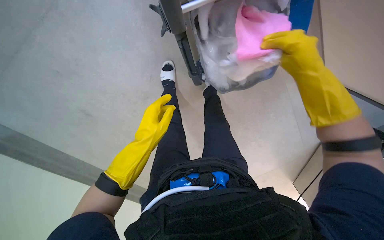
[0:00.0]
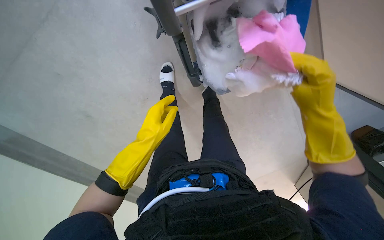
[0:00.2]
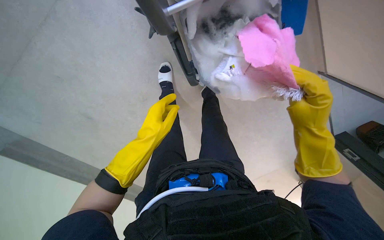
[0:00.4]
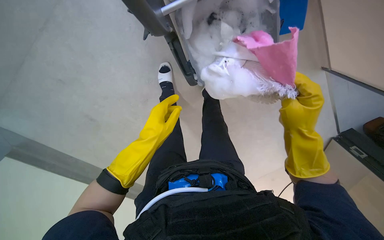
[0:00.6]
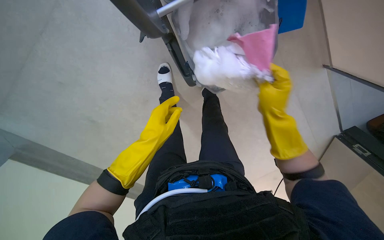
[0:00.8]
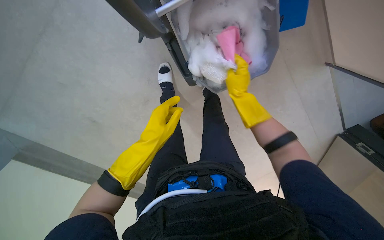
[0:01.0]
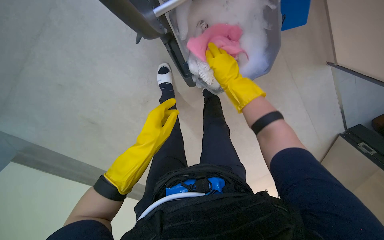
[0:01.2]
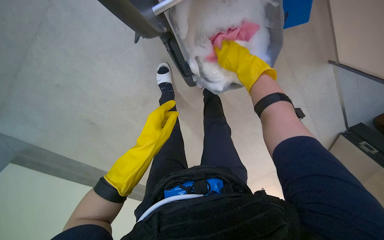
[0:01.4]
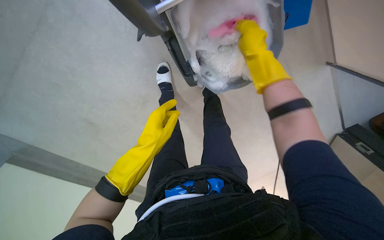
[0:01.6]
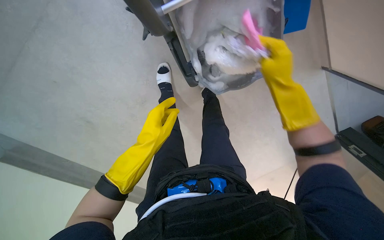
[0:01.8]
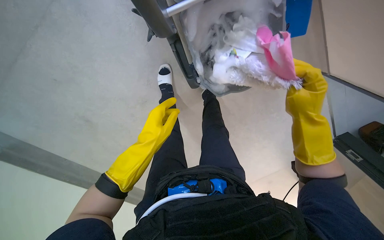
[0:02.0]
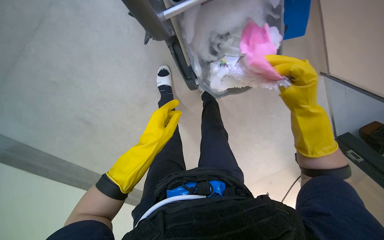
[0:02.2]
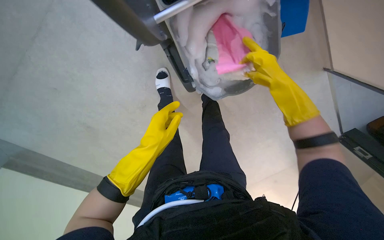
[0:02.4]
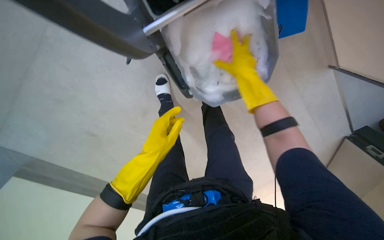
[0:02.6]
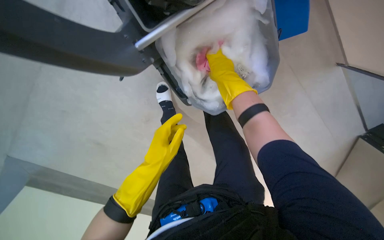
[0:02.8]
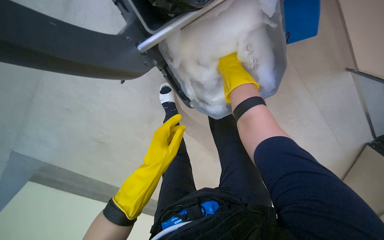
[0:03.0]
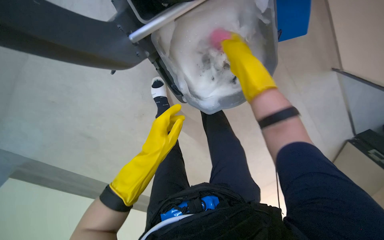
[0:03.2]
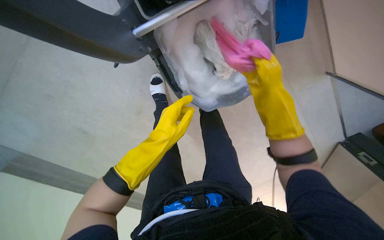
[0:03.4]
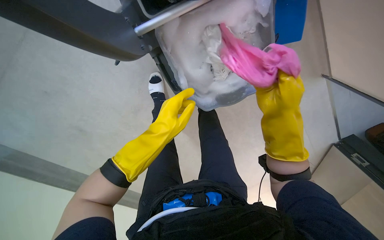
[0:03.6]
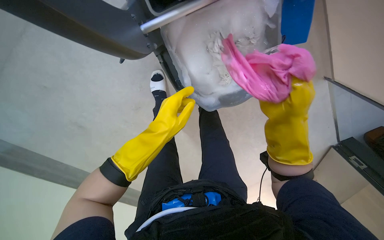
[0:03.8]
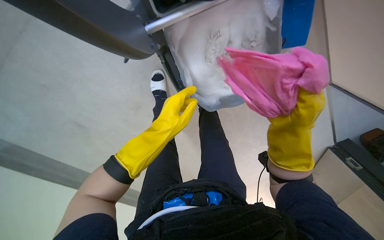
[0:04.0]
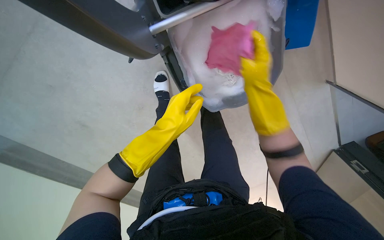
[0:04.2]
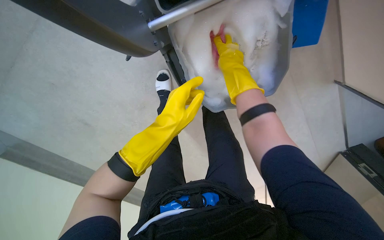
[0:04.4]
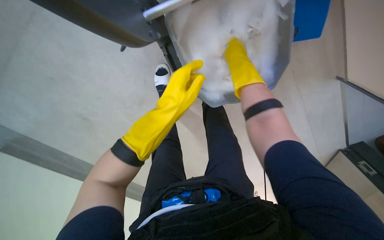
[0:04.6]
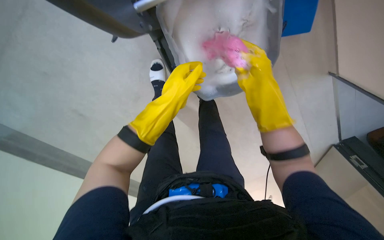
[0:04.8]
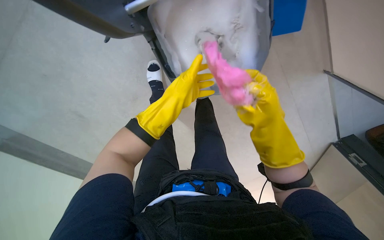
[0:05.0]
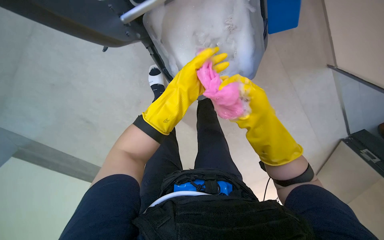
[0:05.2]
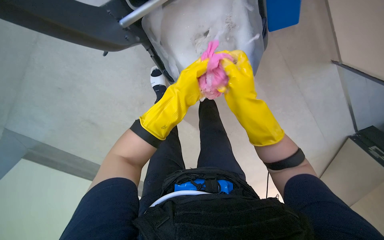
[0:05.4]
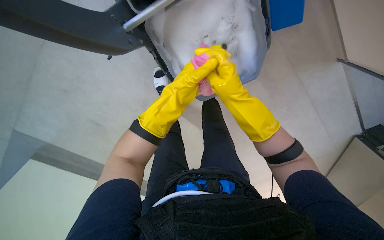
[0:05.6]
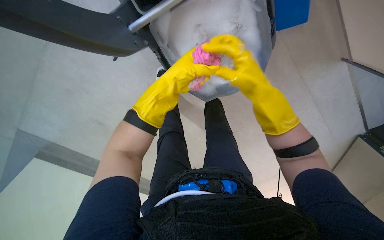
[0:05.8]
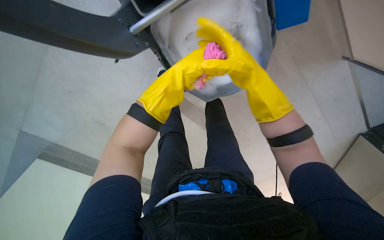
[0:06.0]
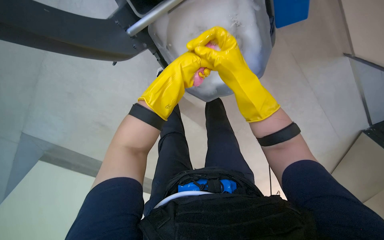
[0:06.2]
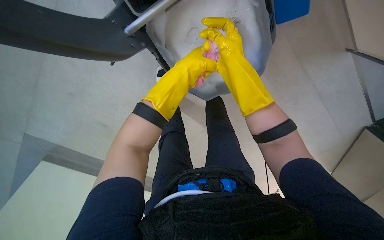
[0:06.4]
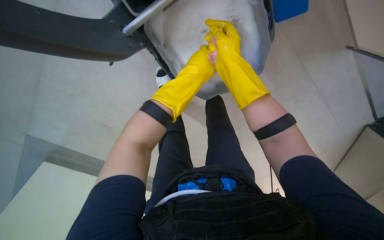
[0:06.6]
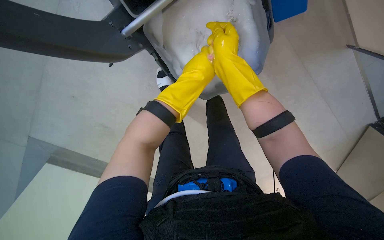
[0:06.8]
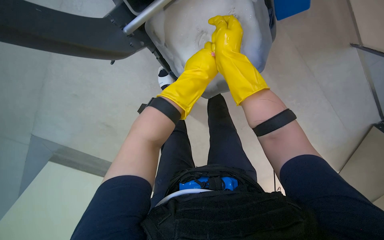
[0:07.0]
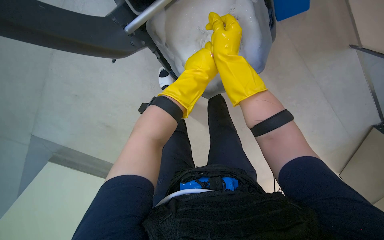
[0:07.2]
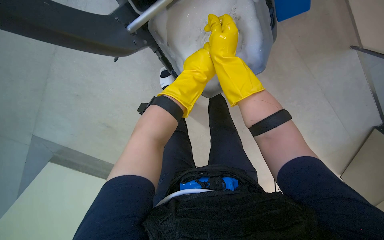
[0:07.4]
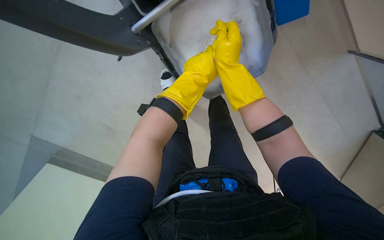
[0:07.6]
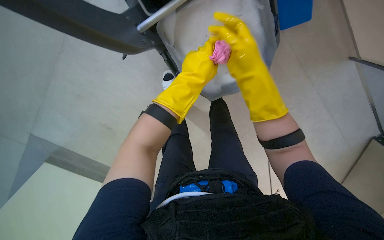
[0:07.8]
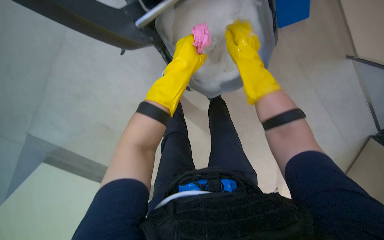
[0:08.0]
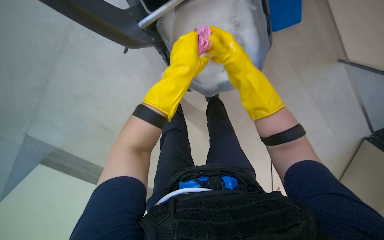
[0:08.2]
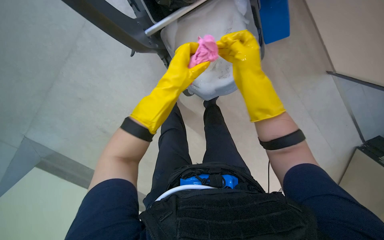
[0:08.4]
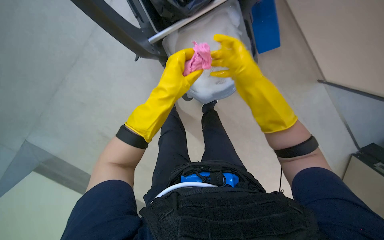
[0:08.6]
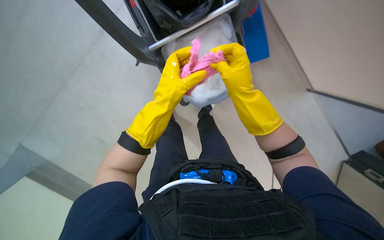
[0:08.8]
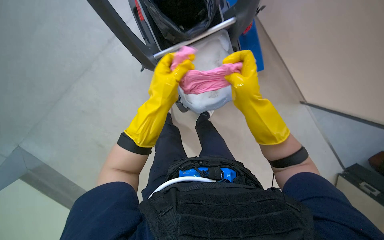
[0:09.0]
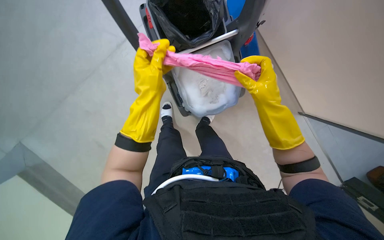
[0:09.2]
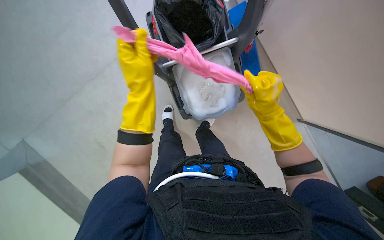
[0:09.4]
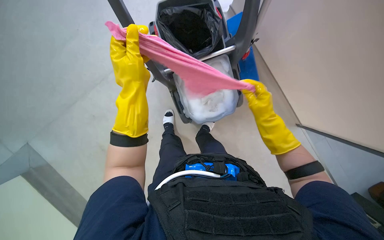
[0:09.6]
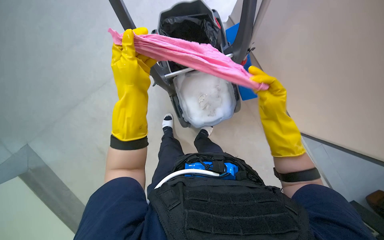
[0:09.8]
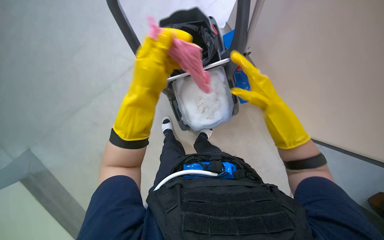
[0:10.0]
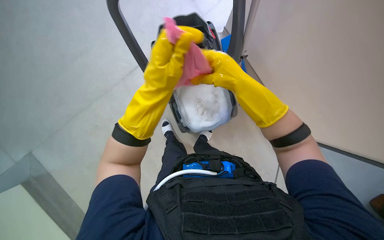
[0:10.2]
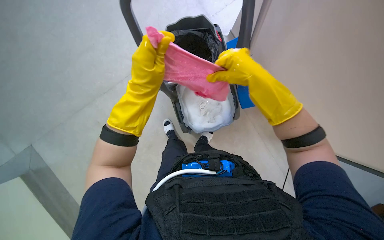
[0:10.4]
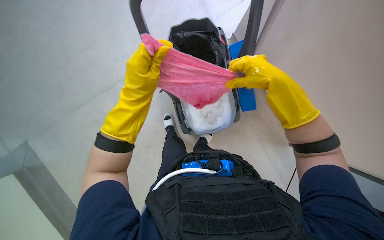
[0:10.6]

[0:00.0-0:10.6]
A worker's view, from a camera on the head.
Job: preparing cleaning supplies.
The whole recording: Preparing cleaning tools. The worker puts on gloves and prepares cleaning cloths and a mop head in a bucket.
0:00.0 to 0:01.6: The right hand is displaced farther from the camera and up the picture by some 10 cm.
0:01.6 to 0:03.0: The right hand reaches some 15 cm down the picture, then returns.
0:03.0 to 0:04.6: The right hand travels down the picture and back again, approximately 15 cm each way. Meanwhile the left hand is displaced up the picture by about 10 cm.
0:04.6 to 0:06.0: The right hand heads nearer to the camera, covering some 10 cm, and reaches some 20 cm down the picture, then returns.
0:07.6 to 0:09.0: The left hand travels to the left by about 10 cm, while the right hand goes roughly 10 cm to the right.
0:09.0 to 0:10.6: The view tips upward by approximately 10 degrees. The left hand heads nearer to the camera, covering about 15 cm. The right hand moves nearer to the camera and up the picture, approximately 20 cm.

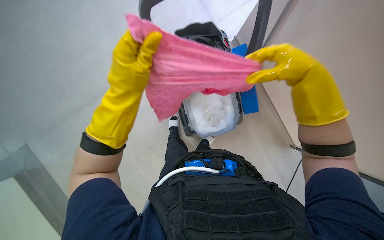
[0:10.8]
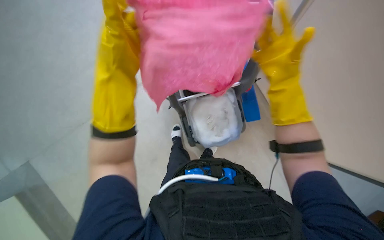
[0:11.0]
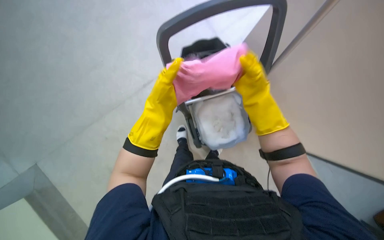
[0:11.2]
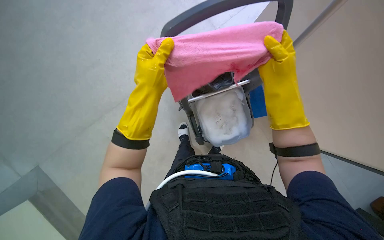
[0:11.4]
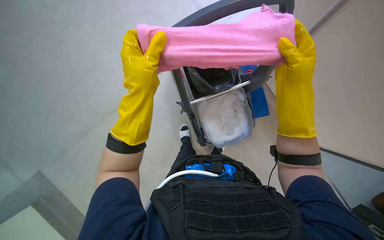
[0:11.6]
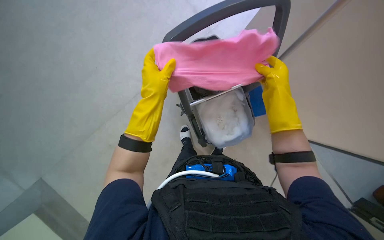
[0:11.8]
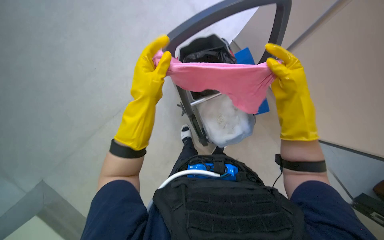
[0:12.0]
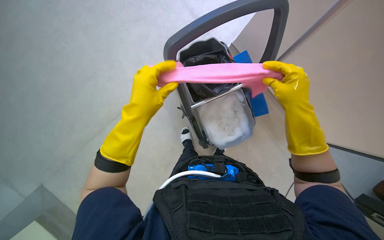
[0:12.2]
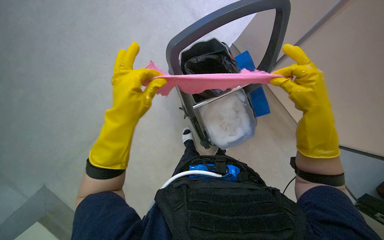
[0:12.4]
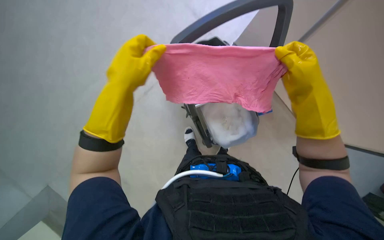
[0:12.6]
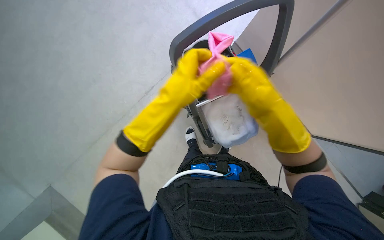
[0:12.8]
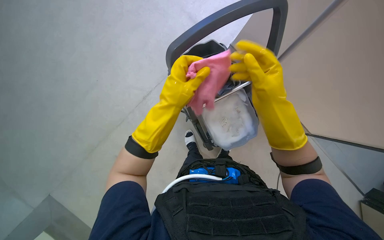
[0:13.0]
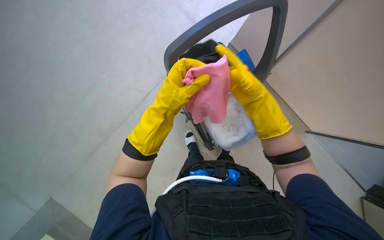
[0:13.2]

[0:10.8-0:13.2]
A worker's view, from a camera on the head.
Job: preparing cleaning supplies.
The whole recording: Preparing cleaning tools. The worker puts on gloves and prepares cleaning cloths and a mop head in a bucket.
0:10.8 to 0:12.0: The right hand moves nearer and farther over approximately 15 cm, changing direction 2 times.
0:12.0 to 0:13.2: The right hand heads to the left, covering some 10 cm.

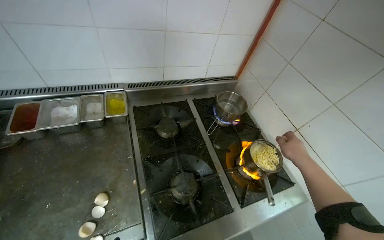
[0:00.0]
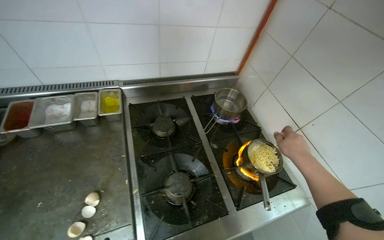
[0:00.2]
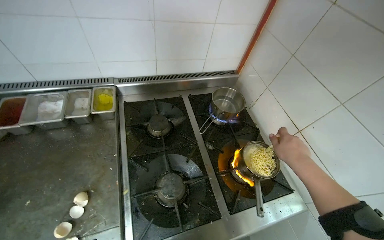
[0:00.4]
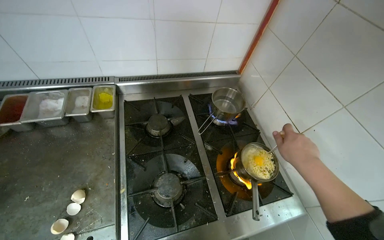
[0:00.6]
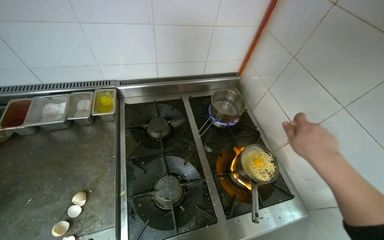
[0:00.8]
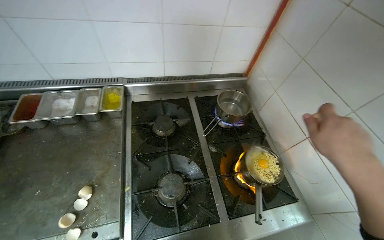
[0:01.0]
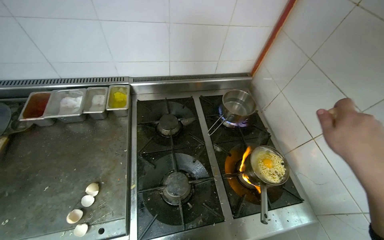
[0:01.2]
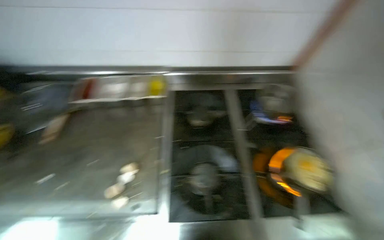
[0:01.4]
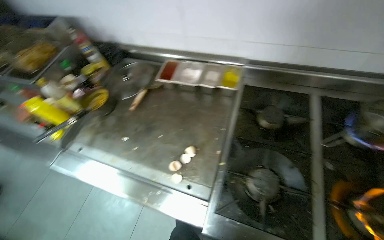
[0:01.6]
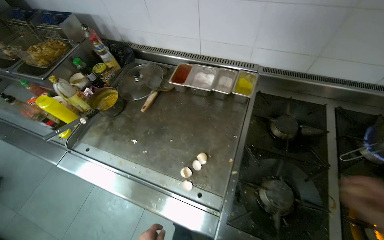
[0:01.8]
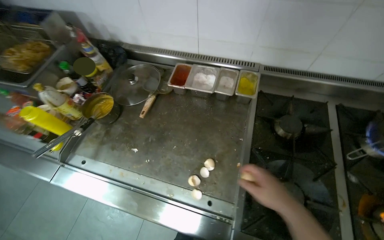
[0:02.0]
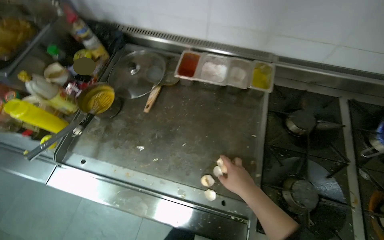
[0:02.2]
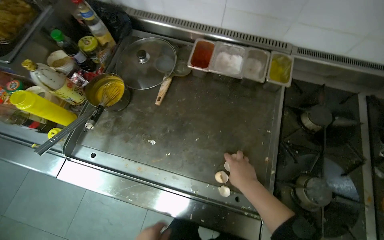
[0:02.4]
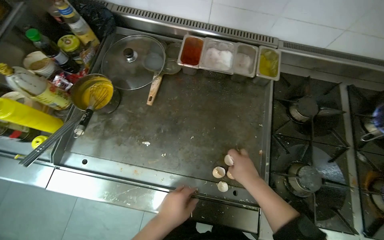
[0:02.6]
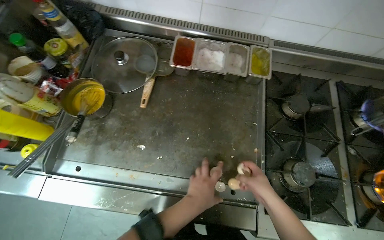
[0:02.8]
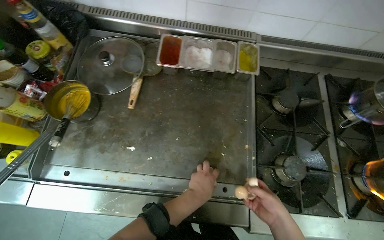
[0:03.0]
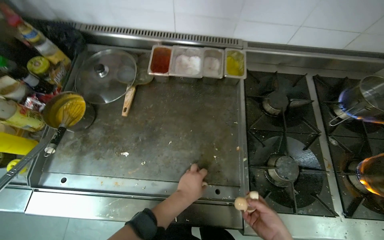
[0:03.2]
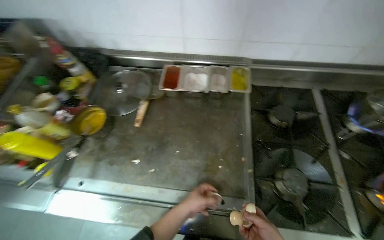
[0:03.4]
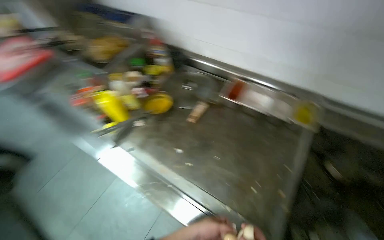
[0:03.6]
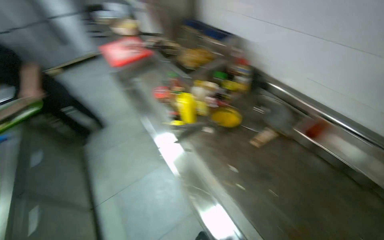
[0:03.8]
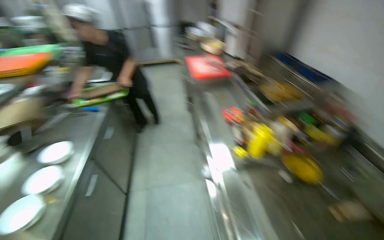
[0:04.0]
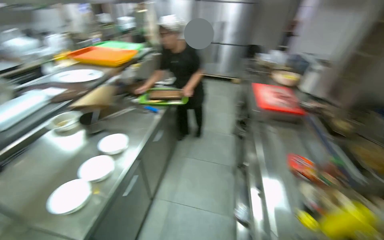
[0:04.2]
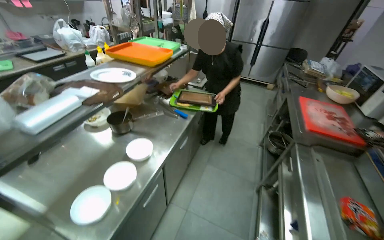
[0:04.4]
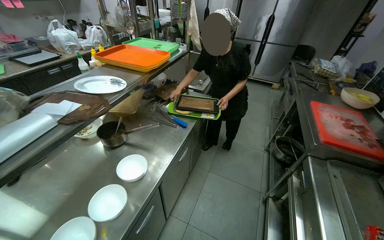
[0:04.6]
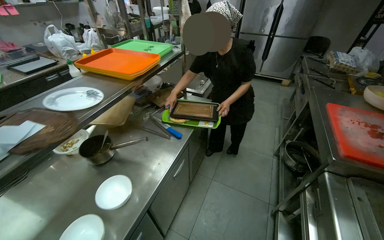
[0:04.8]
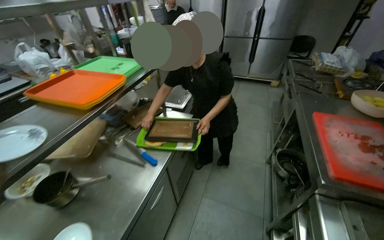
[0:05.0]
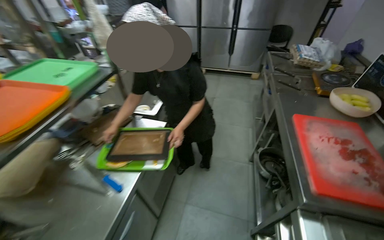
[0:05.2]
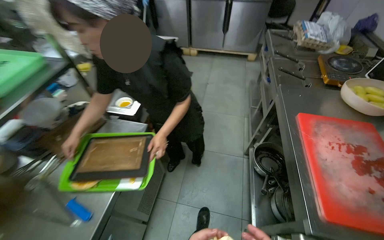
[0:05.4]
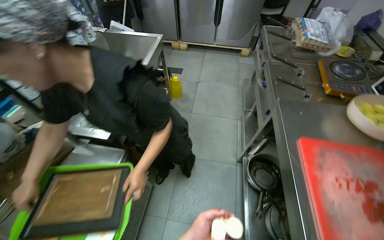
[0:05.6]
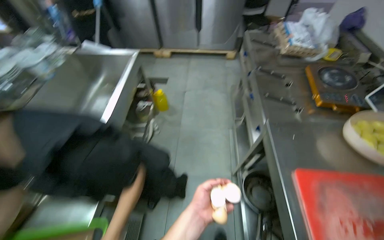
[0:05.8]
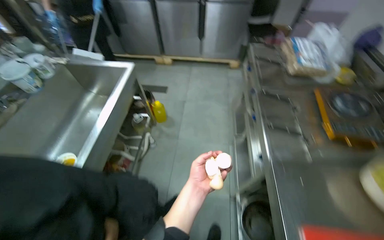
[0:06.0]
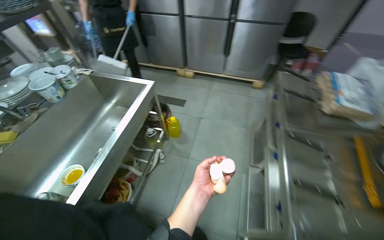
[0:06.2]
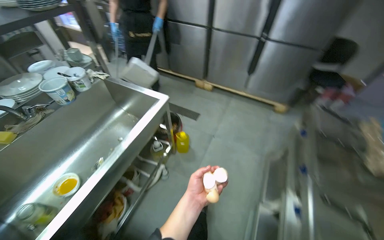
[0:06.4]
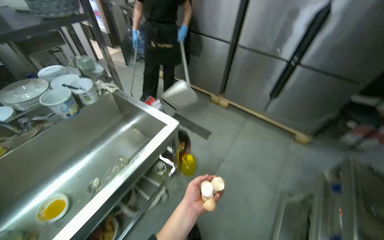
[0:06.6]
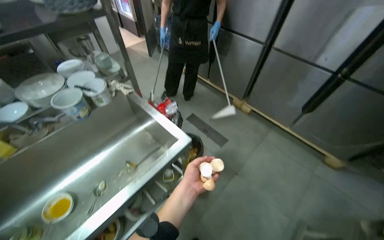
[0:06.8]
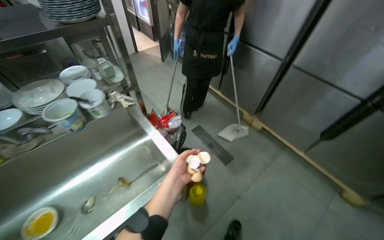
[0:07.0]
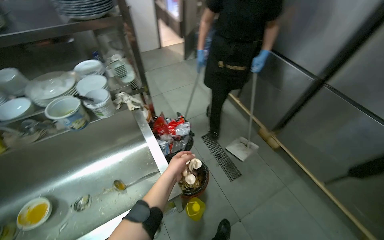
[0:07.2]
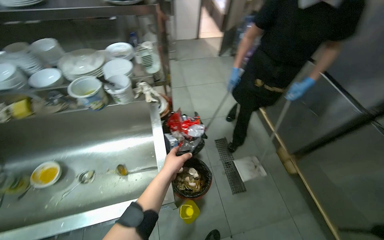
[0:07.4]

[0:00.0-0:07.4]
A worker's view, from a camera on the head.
Job: cooking food.
The whole recording: Cooking food in a pot. The worker adds ingredients and stirs food in a pot on the stove.
0:00.0 to 0:01.4: The camera sweeps to the left, by approximately 15 degrees.
0:01.4 to 0:03.0: The camera travels to the left, about 40 cm. The view tilts approximately 15 degrees downward.
0:03.0 to 0:04.4: The head travels about 80 cm. The wearer looks about 110 degrees further to the left. The wearer looks about 25 degrees further upward.
0:04.4 to 0:06.0: The head travels some 1.5 m. The wearer looks some 15 degrees further downward.
0:06.0 to 0:07.4: The camera is carried roughly 1 m. The head rotates about 70 degrees to the left.
